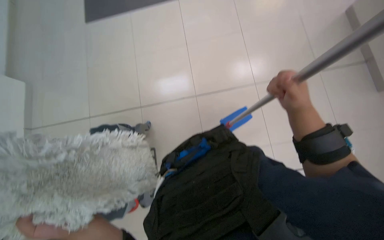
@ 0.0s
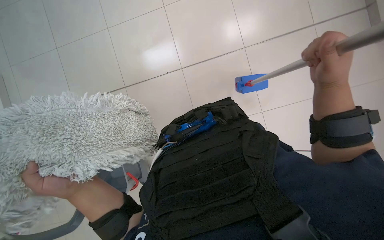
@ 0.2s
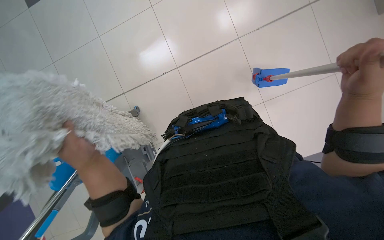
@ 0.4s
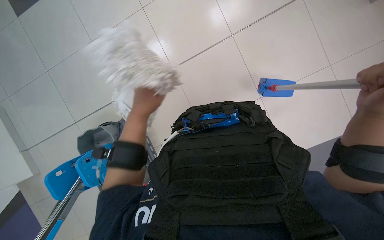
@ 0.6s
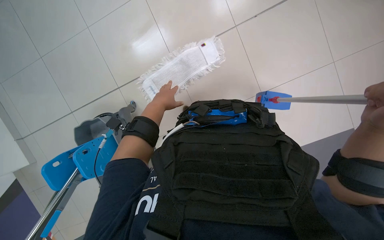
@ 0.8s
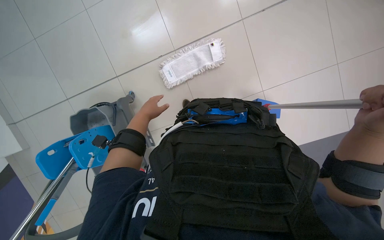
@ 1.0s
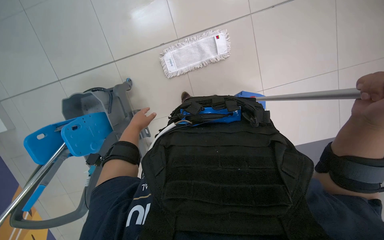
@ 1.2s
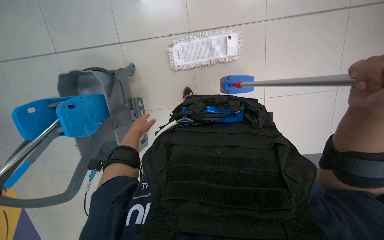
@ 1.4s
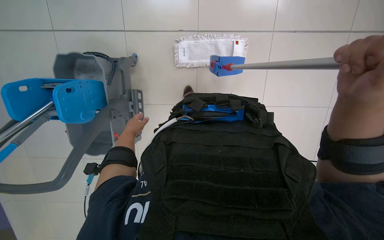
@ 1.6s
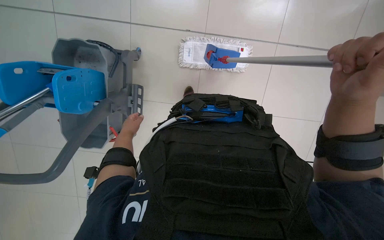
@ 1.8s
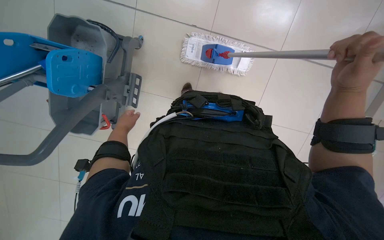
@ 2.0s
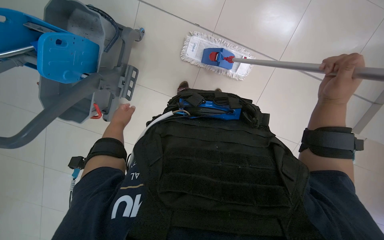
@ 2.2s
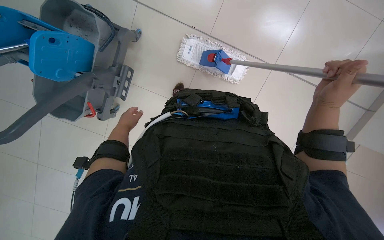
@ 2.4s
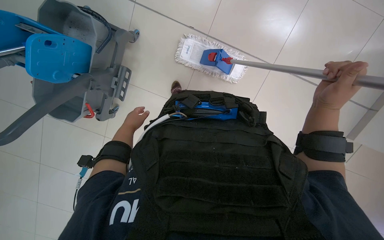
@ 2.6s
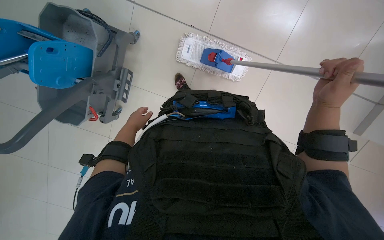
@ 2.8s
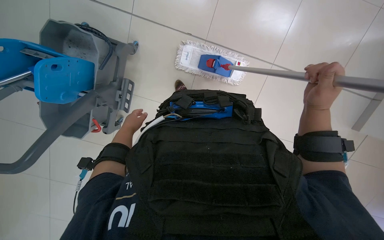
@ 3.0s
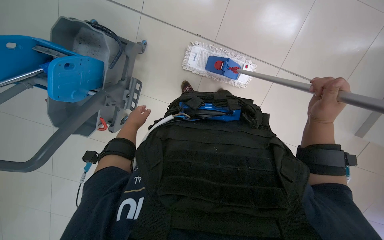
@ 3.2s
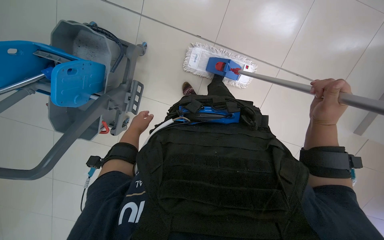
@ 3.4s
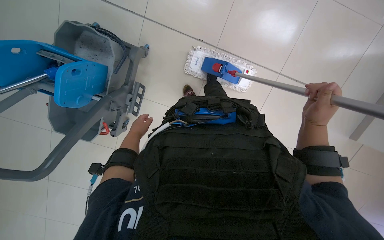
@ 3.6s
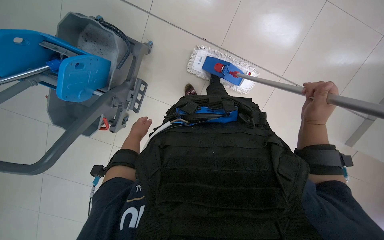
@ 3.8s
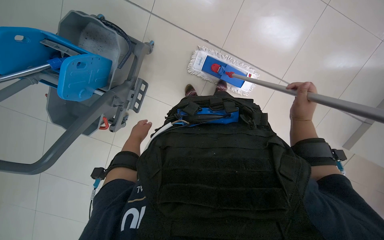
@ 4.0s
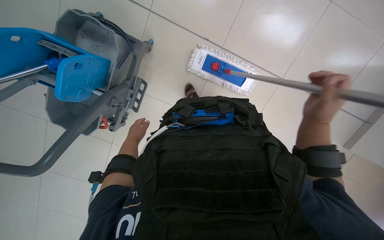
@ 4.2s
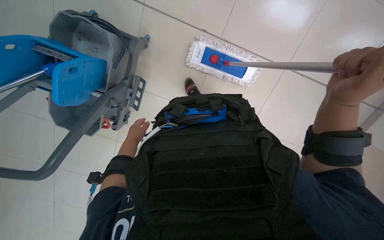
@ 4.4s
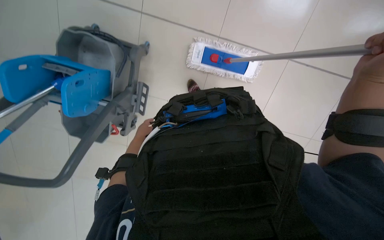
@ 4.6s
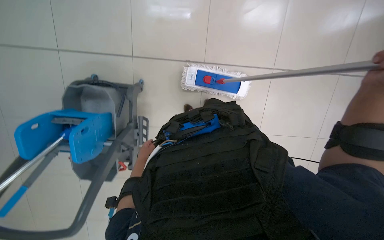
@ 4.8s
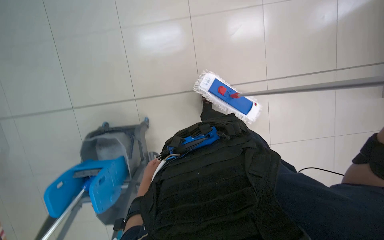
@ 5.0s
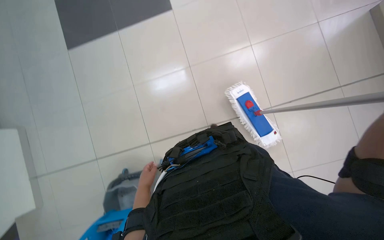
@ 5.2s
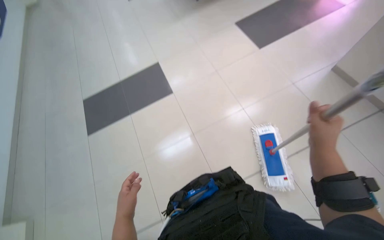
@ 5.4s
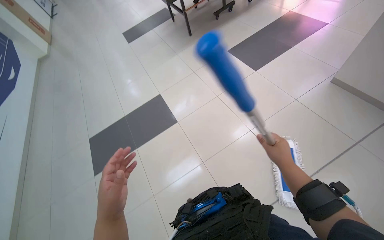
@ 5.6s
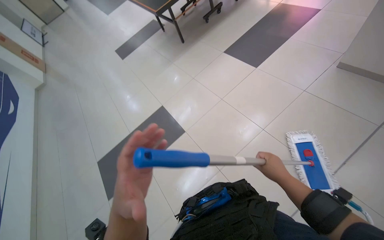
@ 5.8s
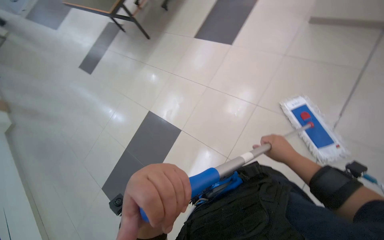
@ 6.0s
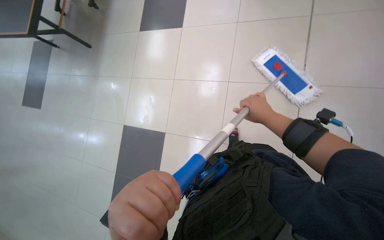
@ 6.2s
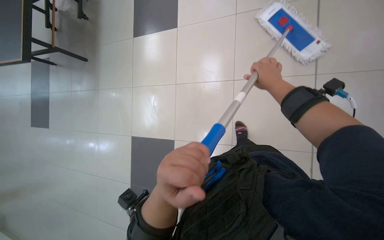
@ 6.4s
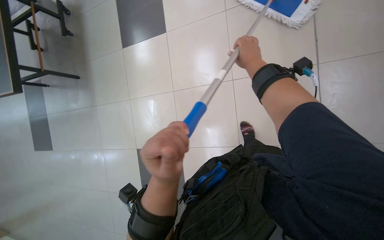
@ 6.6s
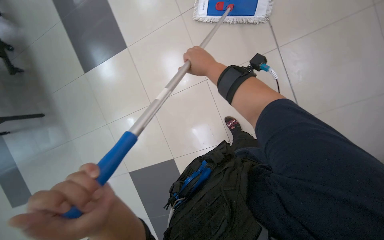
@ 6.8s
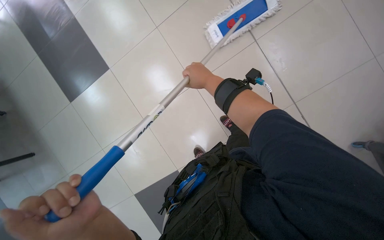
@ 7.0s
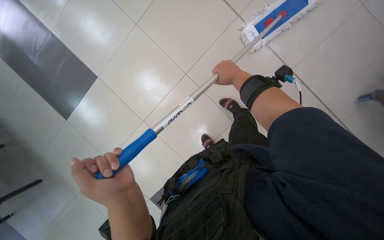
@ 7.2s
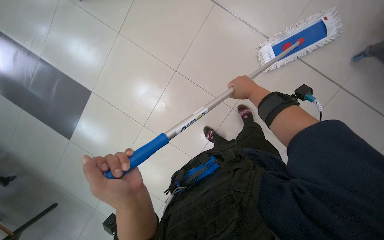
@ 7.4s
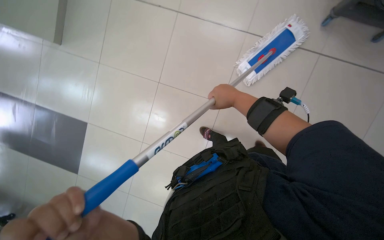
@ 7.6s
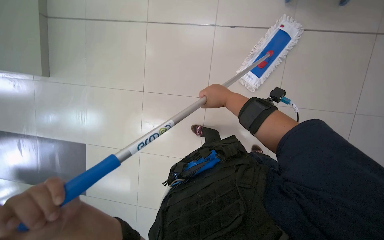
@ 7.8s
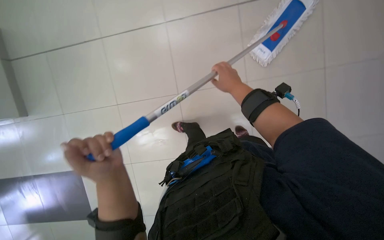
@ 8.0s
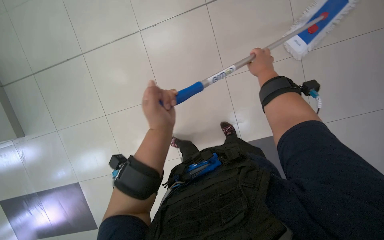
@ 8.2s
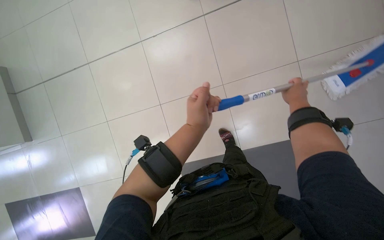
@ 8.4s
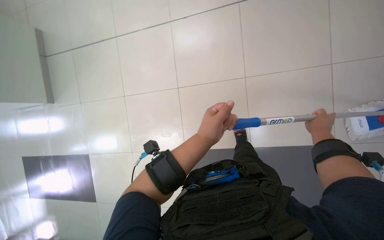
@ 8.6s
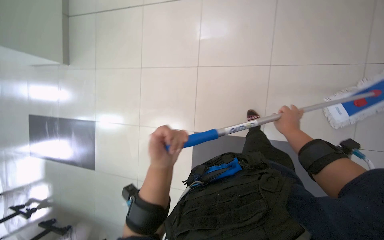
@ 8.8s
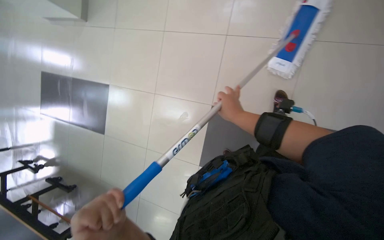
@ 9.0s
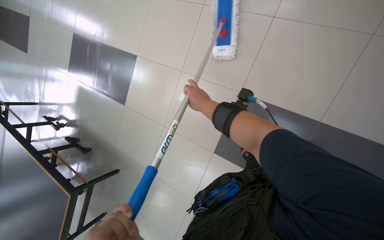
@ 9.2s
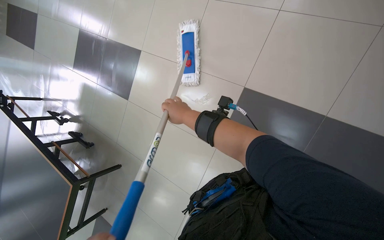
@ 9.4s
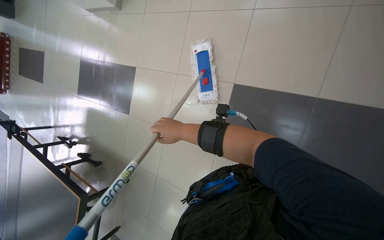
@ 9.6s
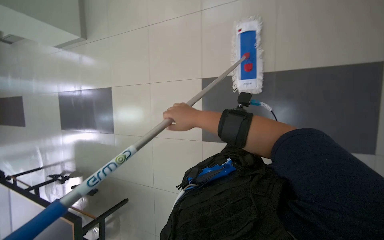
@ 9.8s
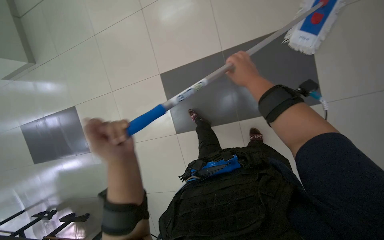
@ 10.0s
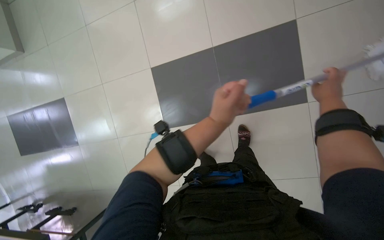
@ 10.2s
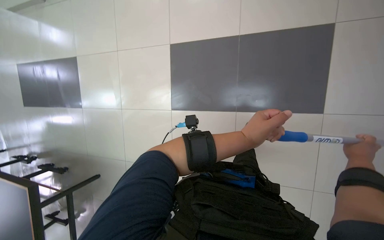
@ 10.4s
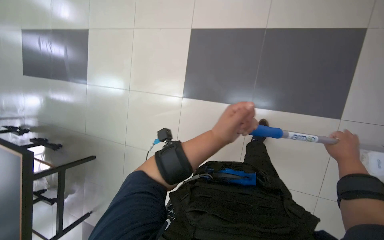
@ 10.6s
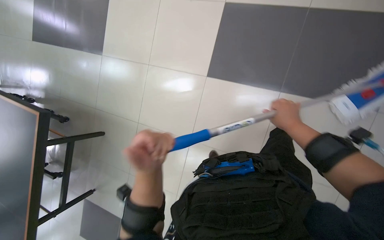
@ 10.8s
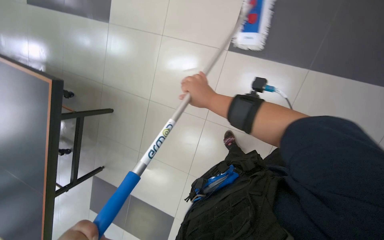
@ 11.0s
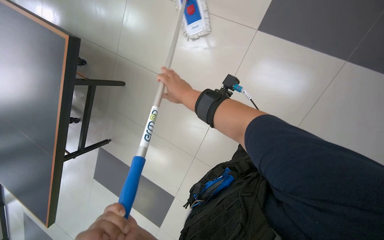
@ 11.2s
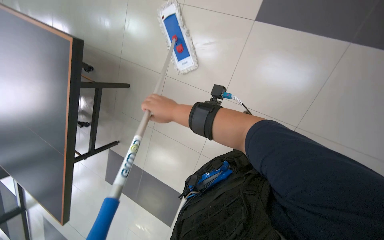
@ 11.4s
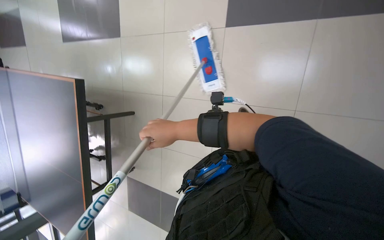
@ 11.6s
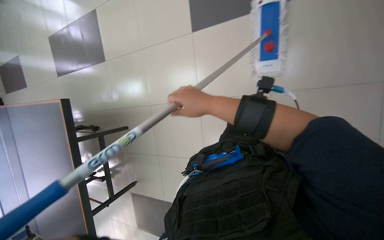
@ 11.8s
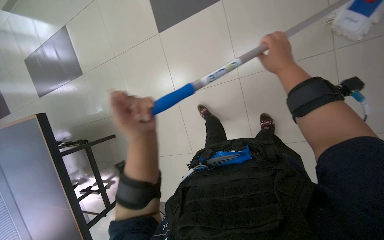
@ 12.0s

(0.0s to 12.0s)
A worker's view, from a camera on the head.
Job: mopping floor.
The whole recording: Mopping the floor. The worker wrings the mop head, attaches it to the handle, and mops the floor.
0.0s - 1.6s: The scene rotates clockwise by some 40 degrees.
1.6s - 3.0s: The right hand shifts about 10 cm farther from the camera.
3.0s - 4.4s: The hands are busy where they are.
4.4s - 6.0s: The wearer looks approximately 40 degrees further upward. The scene turns some 70 degrees counterclockwise in the picture.
6.0s - 7.6s: The scene rotates counterclockwise by approximately 30 degrees.
7.6s - 9.0s: The wearer's head swings about 25 degrees to the left. The right hand moves down the picture, approximately 10 cm, and reaches approximately 10 cm to the right, then returns, while the left hand moves down the picture, about 20 cm, and moves about 10 cm to the right and comes back.
9.0s - 10.4s: The right hand is displaced to the right and down the picture by about 60 cm.
10.4s - 12.0s: The wearer moves approximately 50 cm. The camera pitches downward, by approximately 15 degrees.

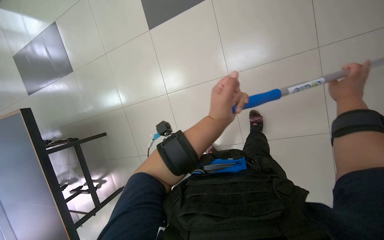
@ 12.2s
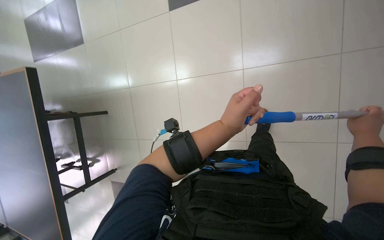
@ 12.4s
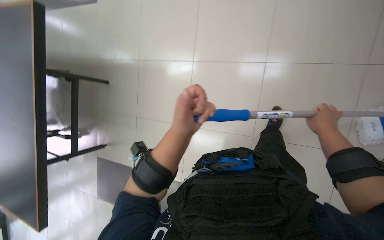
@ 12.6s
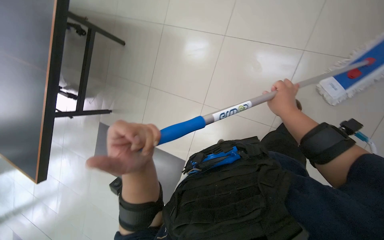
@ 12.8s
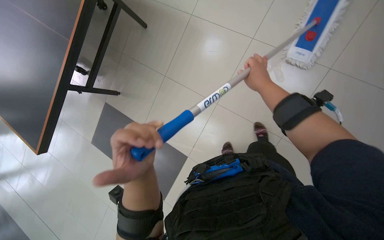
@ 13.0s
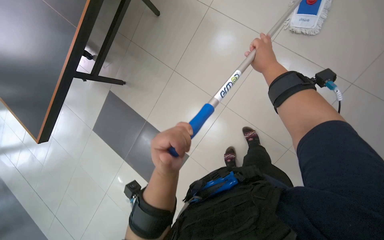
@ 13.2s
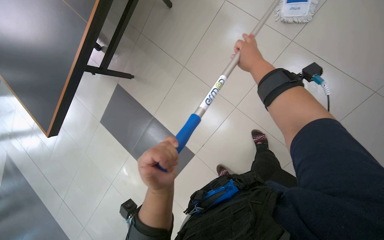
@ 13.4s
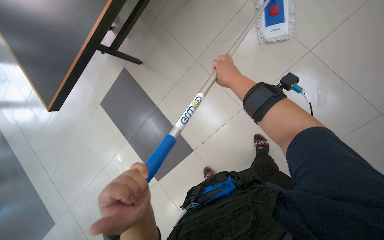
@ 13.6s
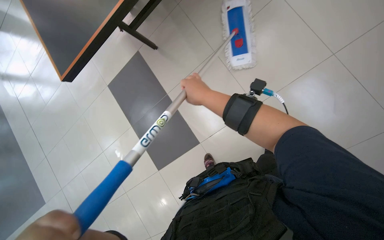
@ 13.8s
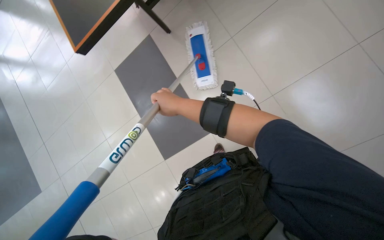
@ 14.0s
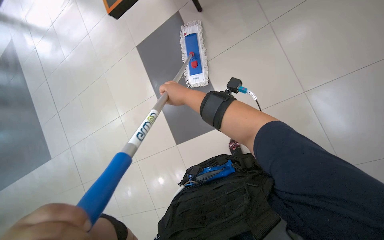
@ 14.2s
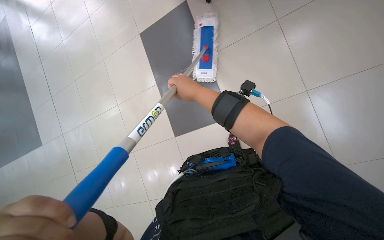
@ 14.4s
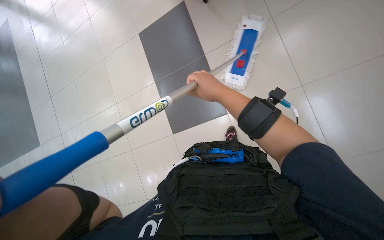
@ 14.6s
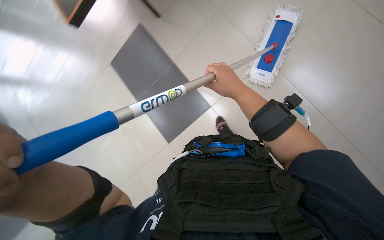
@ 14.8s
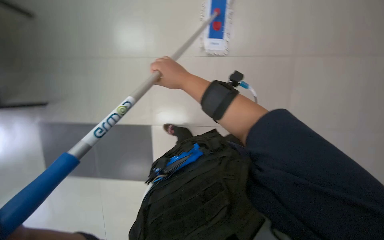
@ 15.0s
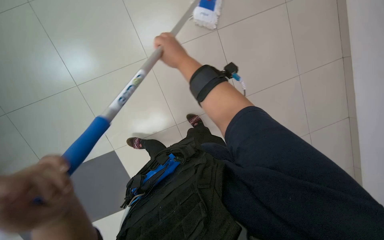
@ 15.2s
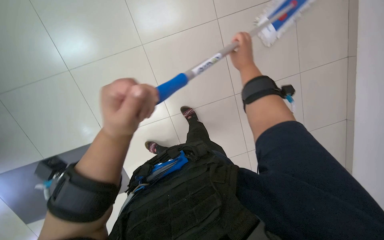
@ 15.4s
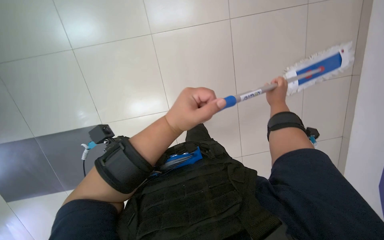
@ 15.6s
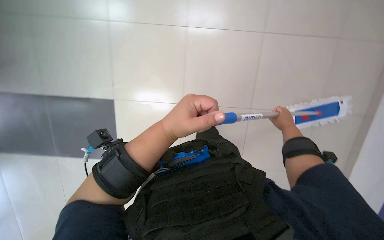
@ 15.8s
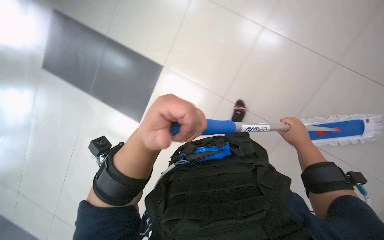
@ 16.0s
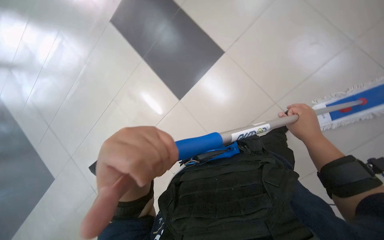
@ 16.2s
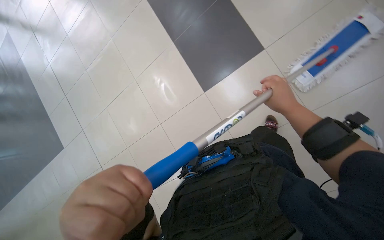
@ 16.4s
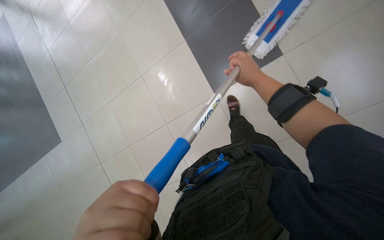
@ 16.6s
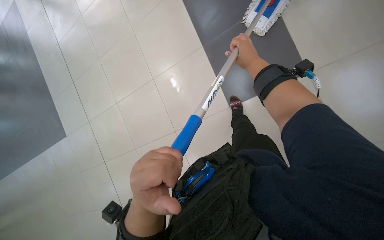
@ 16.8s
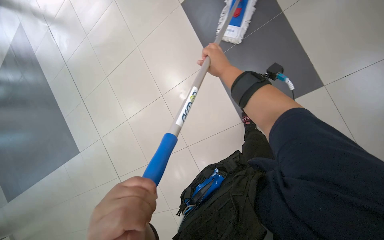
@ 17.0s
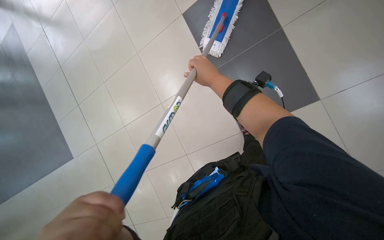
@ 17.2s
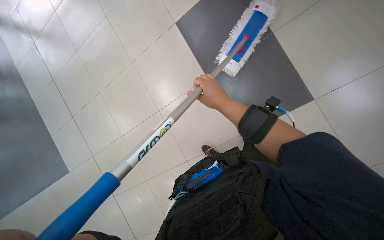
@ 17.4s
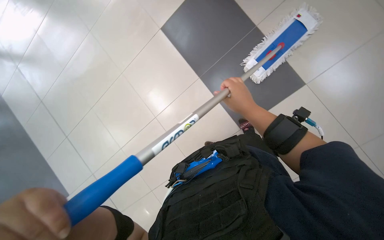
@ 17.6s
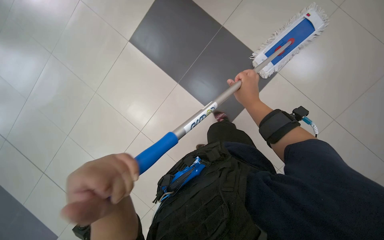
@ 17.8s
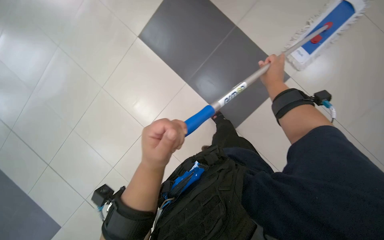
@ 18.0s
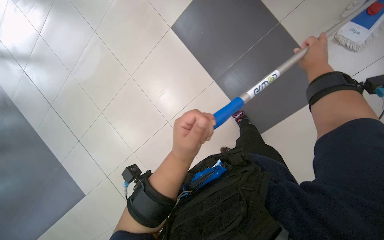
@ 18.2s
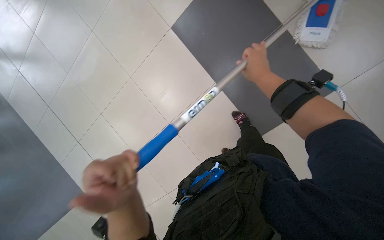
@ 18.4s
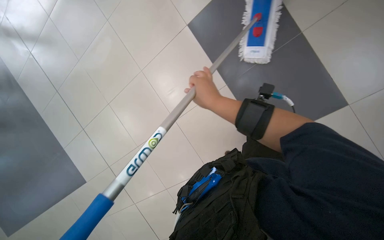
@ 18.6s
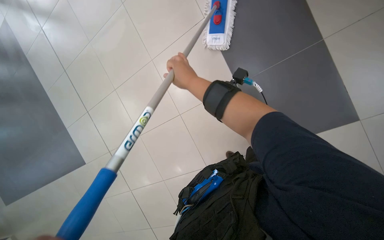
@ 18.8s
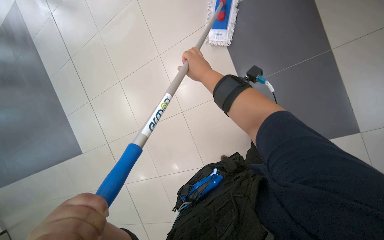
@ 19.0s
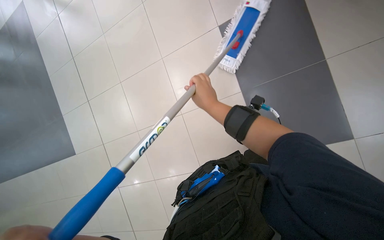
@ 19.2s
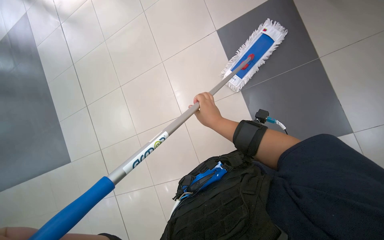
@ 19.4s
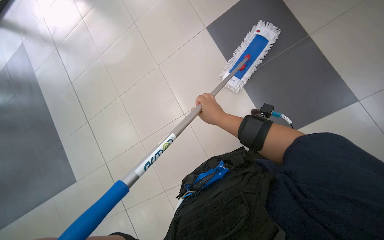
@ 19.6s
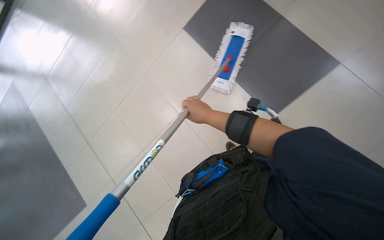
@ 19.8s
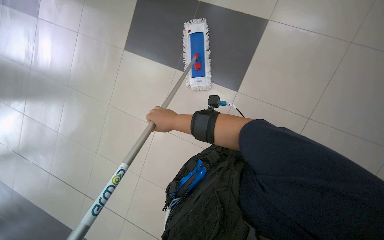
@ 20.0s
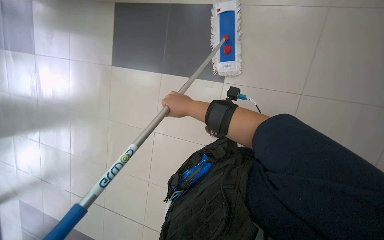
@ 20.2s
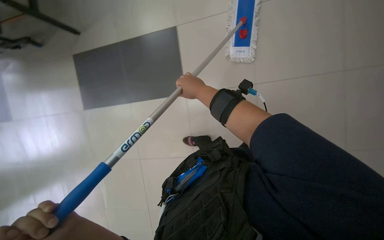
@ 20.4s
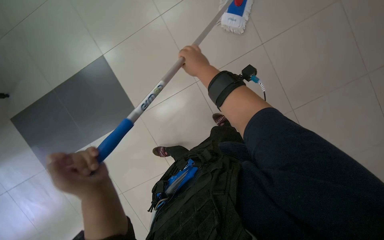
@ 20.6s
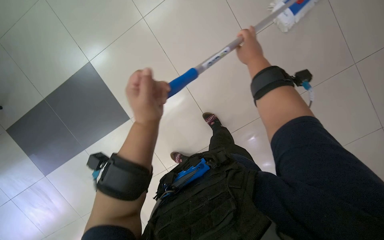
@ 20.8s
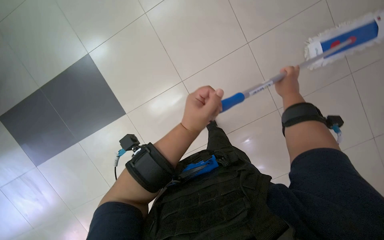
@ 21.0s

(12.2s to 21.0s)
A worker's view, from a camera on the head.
Job: mopping floor.
The whole recording: Mopping the floor. The worker wrings the mop head, attaches it to the handle, and mops the floor.
15.2s - 16.6s: The scene rotates clockwise by roughly 30 degrees.
16.6s - 18.0s: The right hand travels to the left and back again, roughly 25 cm each way.
18.0s - 19.6s: Everything in view rotates approximately 30 degrees clockwise. The right hand moves to the left, some 35 cm.
19.6s - 21.0s: The view swings some 20 degrees to the right. The wearer looks some 25 degrees further downward.
